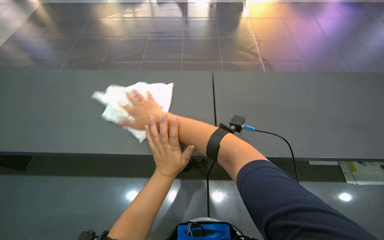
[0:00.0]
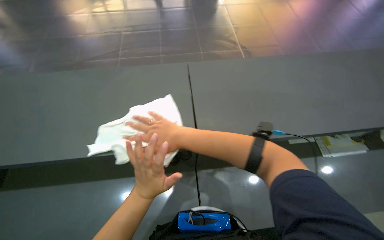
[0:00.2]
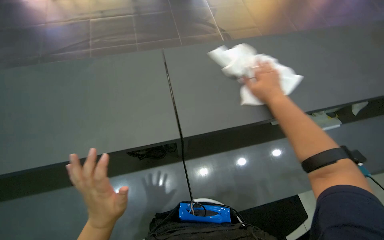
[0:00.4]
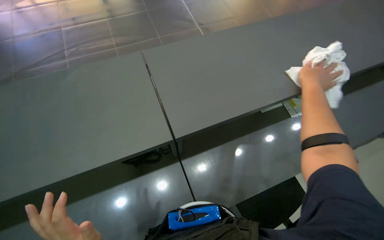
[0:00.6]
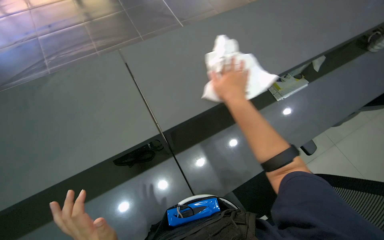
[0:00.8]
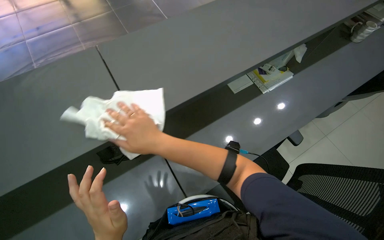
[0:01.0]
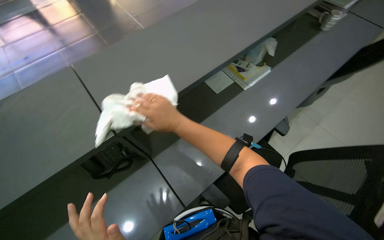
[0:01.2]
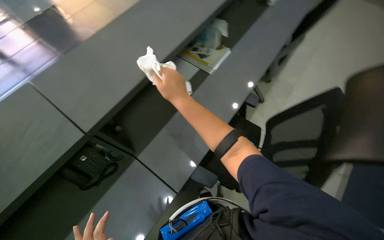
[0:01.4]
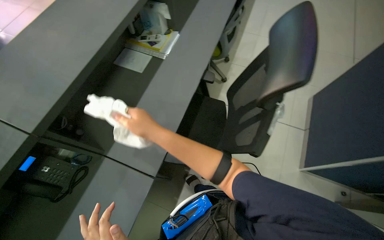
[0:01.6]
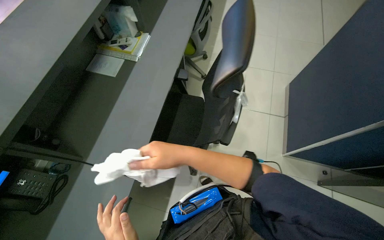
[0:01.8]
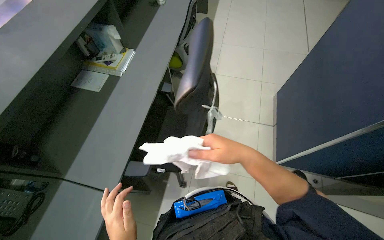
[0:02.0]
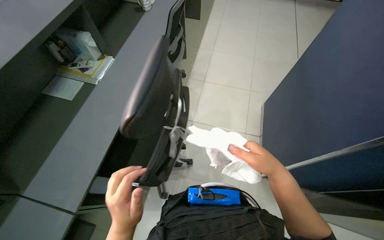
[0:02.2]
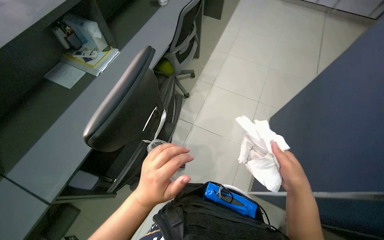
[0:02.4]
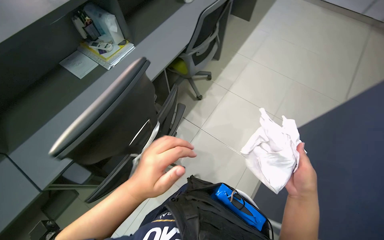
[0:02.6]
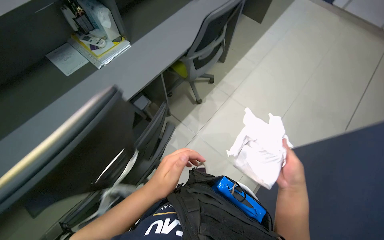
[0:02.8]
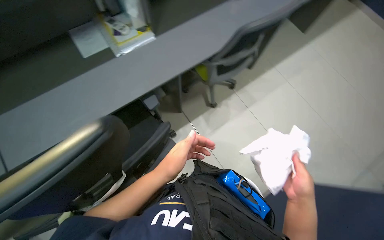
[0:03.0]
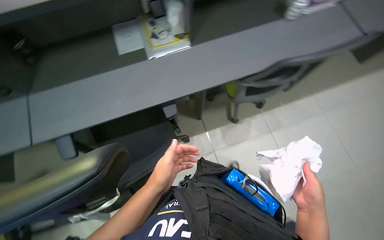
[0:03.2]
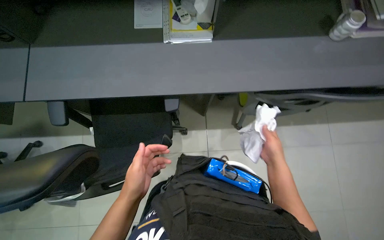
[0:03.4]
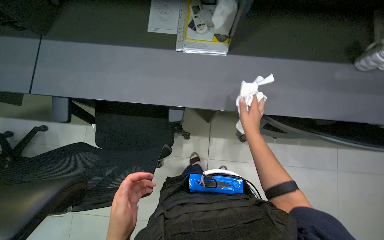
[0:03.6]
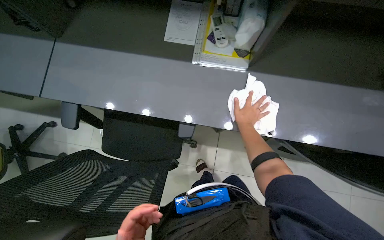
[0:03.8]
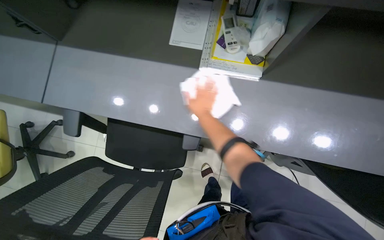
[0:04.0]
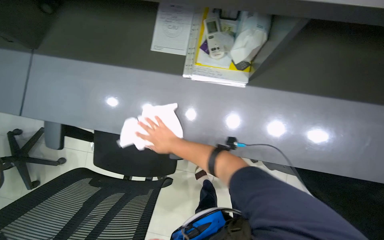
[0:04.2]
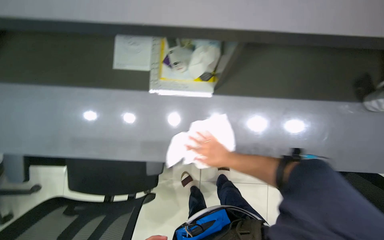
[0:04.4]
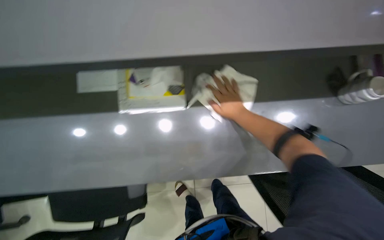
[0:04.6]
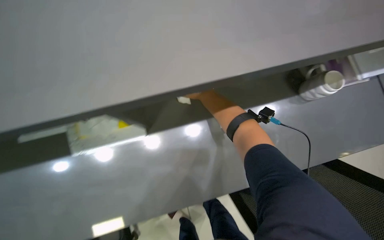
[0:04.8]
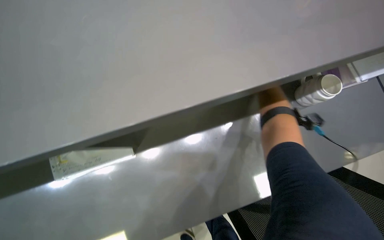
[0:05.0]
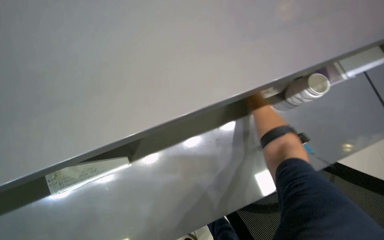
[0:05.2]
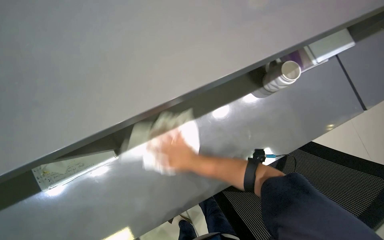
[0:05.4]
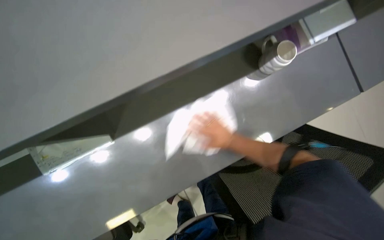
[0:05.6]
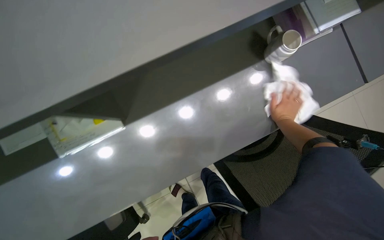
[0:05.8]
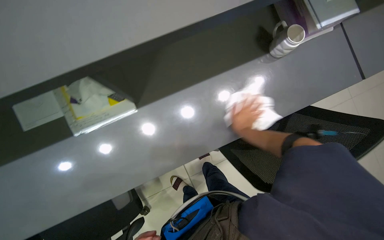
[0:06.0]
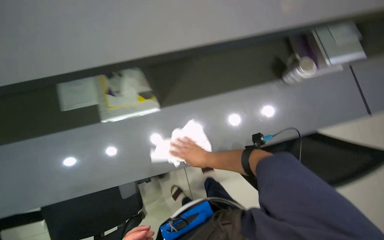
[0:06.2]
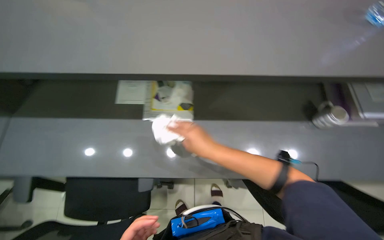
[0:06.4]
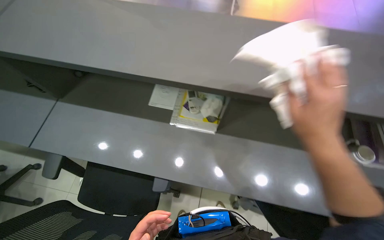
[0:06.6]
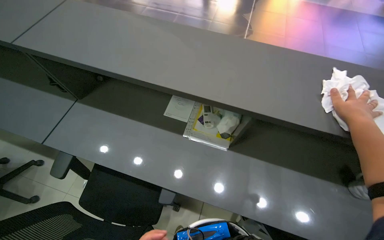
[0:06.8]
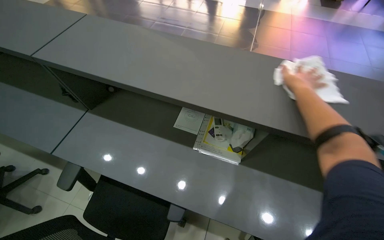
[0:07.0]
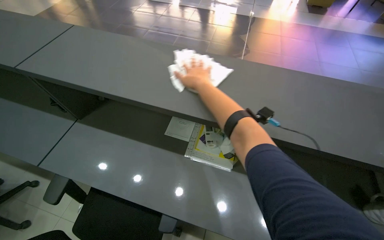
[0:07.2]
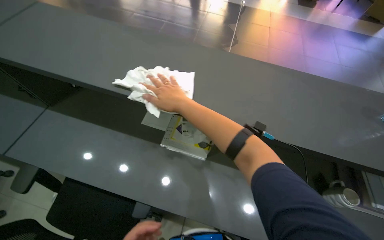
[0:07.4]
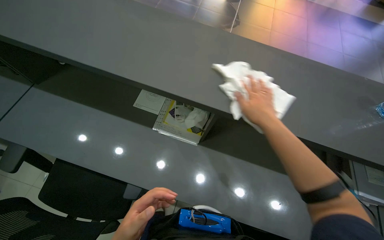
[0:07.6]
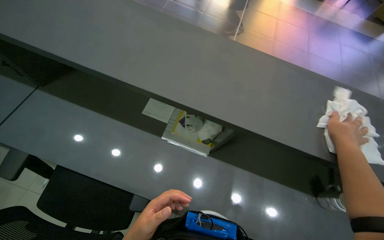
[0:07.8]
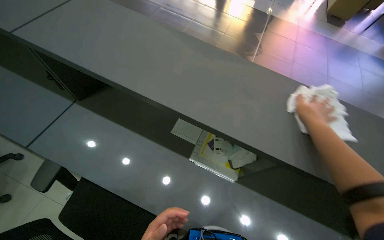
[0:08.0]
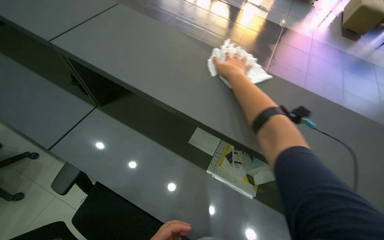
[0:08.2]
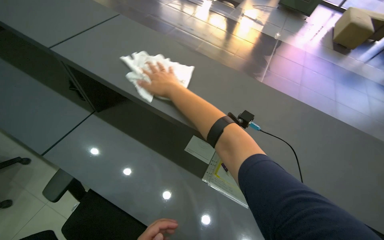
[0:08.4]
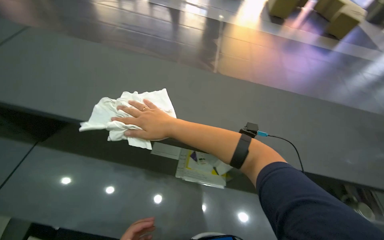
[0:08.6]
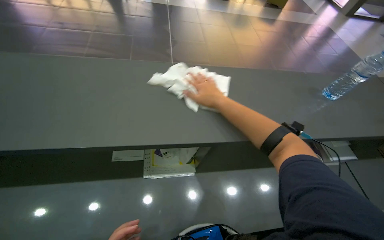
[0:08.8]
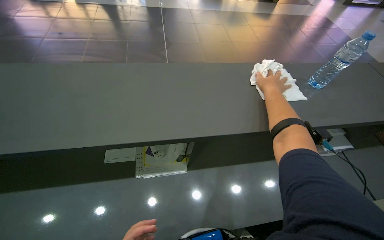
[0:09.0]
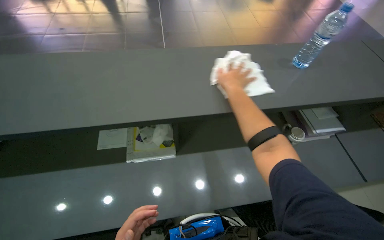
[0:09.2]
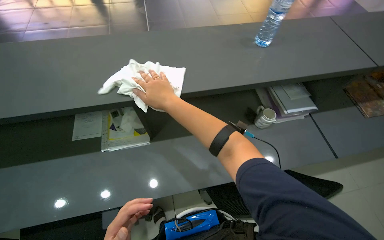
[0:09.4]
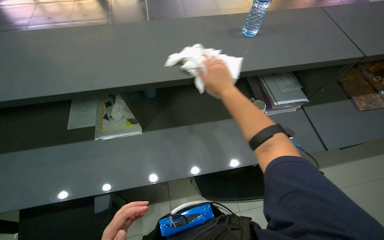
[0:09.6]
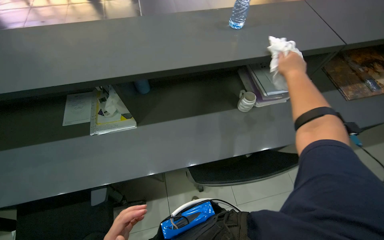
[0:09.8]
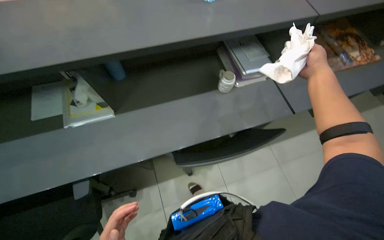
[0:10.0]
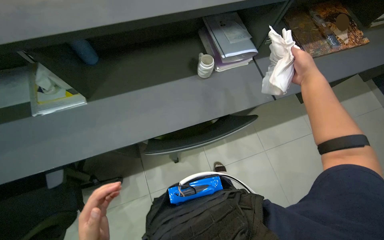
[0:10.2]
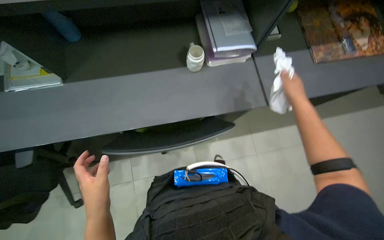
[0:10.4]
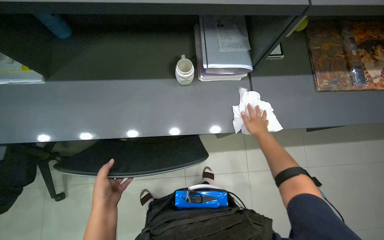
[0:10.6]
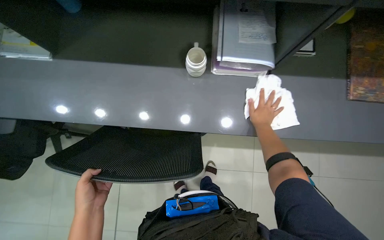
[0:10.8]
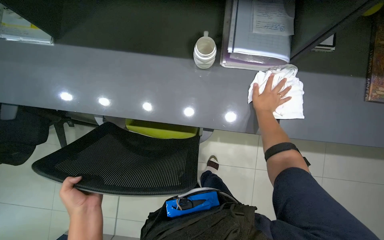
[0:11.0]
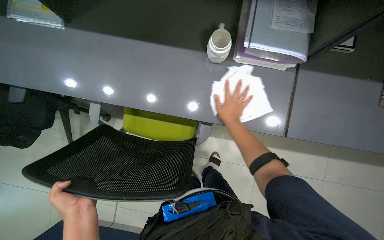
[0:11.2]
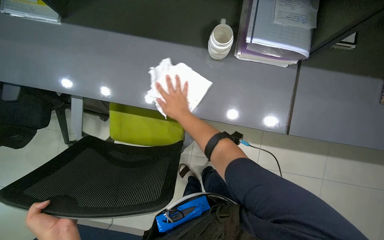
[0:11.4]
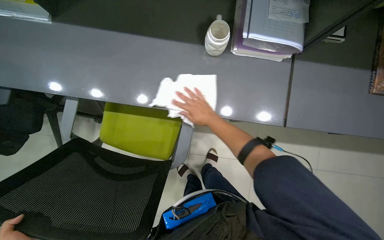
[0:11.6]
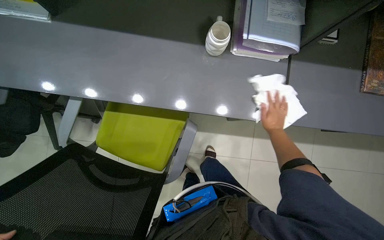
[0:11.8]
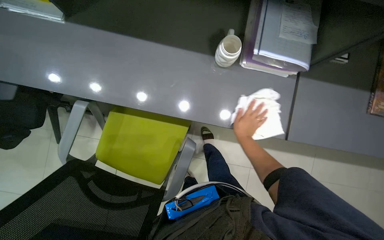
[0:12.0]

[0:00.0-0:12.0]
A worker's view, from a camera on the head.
Job: wiping surfaces.
The whole recording: Wiping office desk surface. The worker wipes the office desk surface with a white cloth, moving various items.
0.0 to 1.6 s: The head turns to the right by about 70 degrees.
1.6 to 3.0 s: The head travels approximately 60 cm. Everything in view rotates approximately 30 degrees clockwise.
3.0 to 4.4 s: The camera travels roughly 50 cm. The wearer looks some 35 degrees further to the left.
4.4 to 6.0 s: The scene turns about 25 degrees counterclockwise in the picture.
6.0 to 7.6 s: The view tilts about 20 degrees upward. The scene rotates clockwise by some 45 degrees.
7.6 to 9.0 s: The head rotates roughly 25 degrees to the right.
9.0 to 10.4 s: The wearer moves to the right, roughly 60 cm. The view tilts some 20 degrees downward.

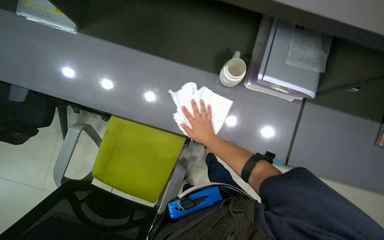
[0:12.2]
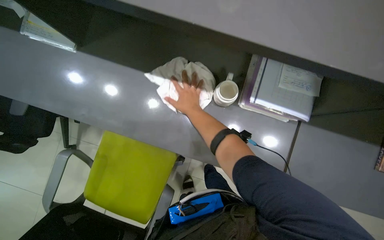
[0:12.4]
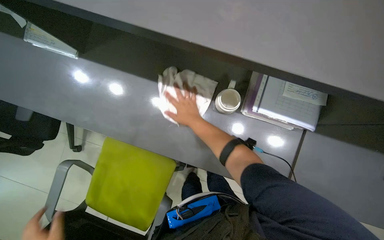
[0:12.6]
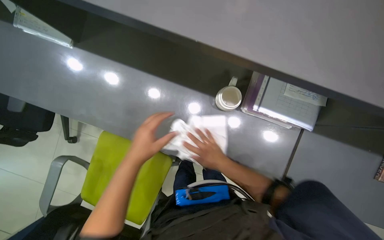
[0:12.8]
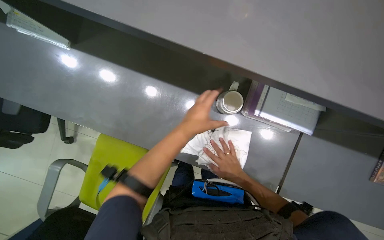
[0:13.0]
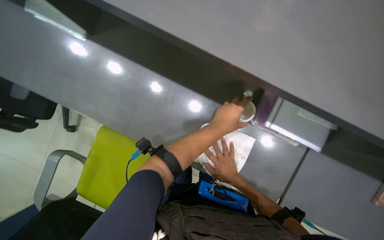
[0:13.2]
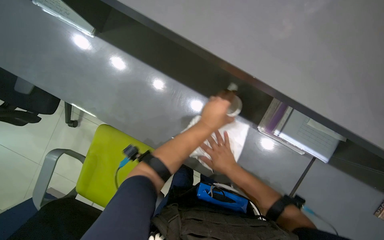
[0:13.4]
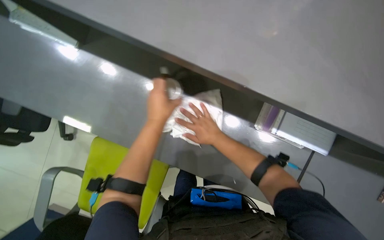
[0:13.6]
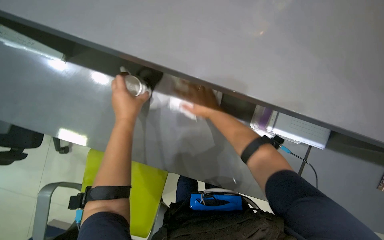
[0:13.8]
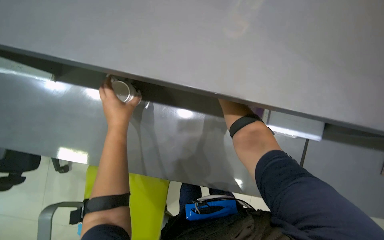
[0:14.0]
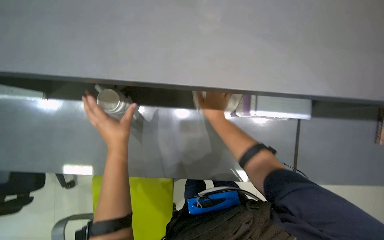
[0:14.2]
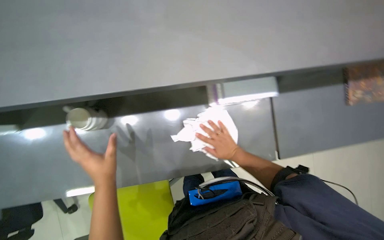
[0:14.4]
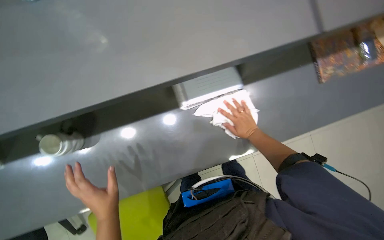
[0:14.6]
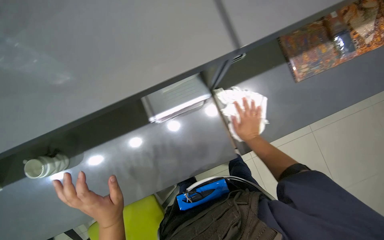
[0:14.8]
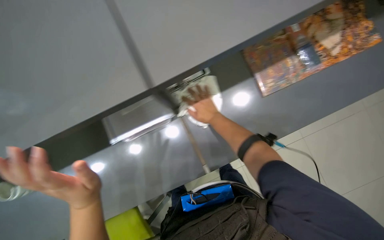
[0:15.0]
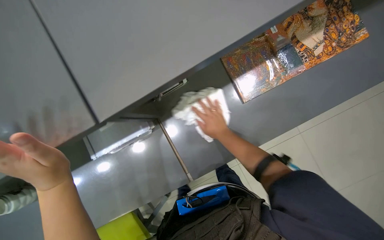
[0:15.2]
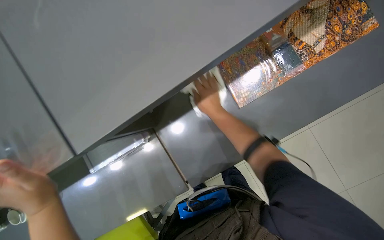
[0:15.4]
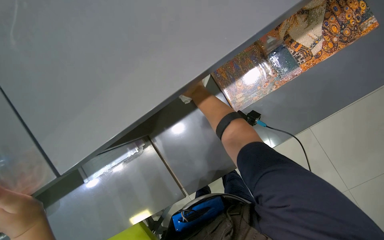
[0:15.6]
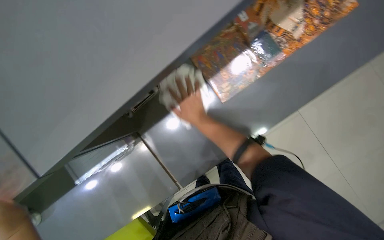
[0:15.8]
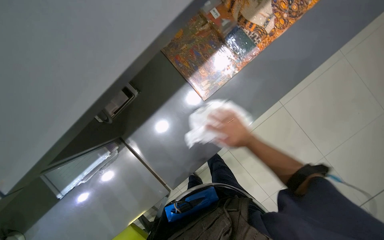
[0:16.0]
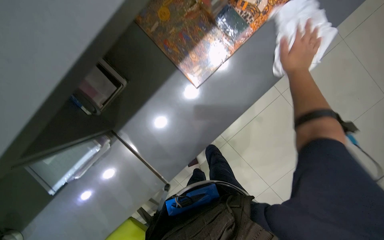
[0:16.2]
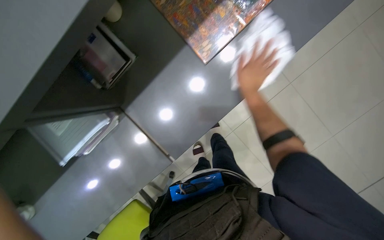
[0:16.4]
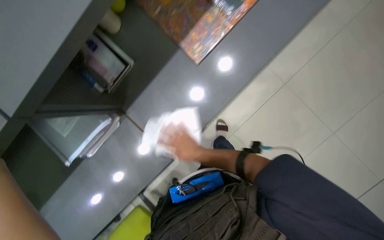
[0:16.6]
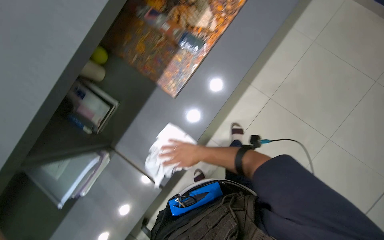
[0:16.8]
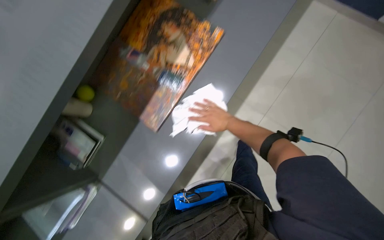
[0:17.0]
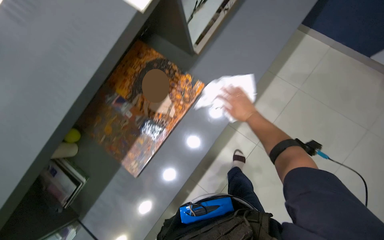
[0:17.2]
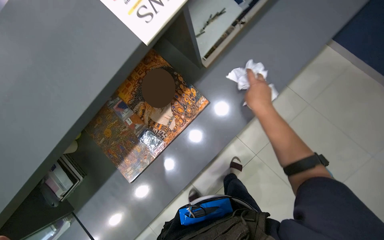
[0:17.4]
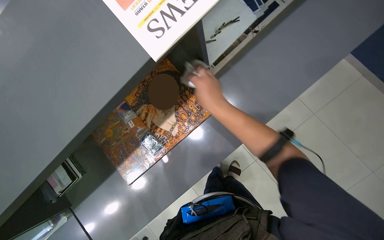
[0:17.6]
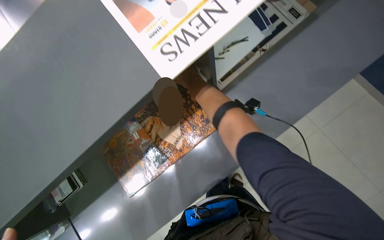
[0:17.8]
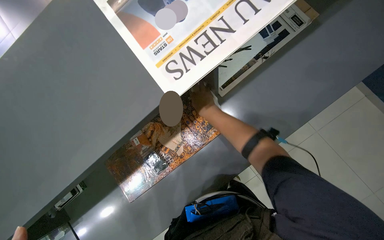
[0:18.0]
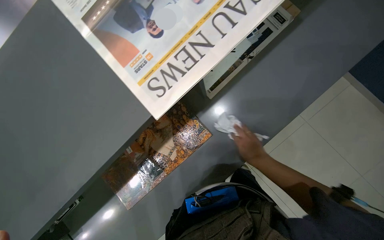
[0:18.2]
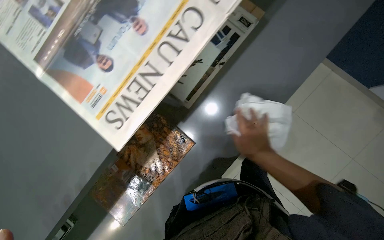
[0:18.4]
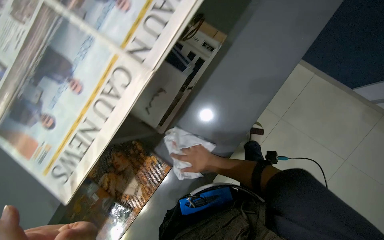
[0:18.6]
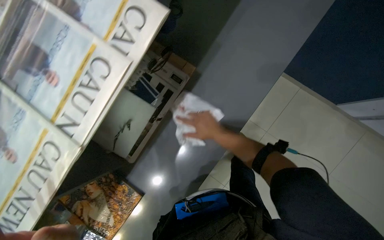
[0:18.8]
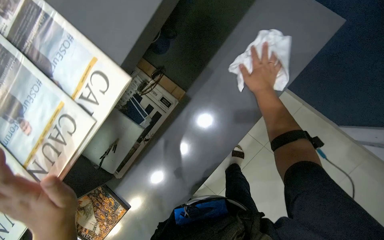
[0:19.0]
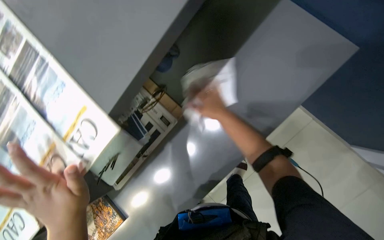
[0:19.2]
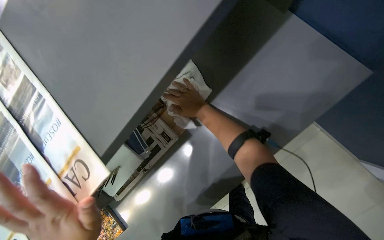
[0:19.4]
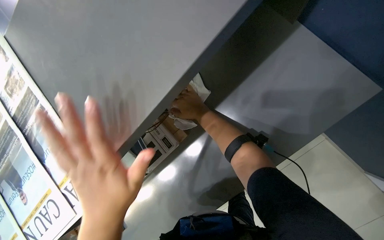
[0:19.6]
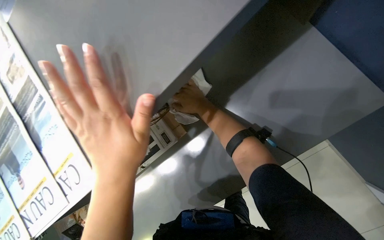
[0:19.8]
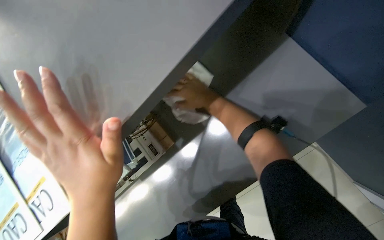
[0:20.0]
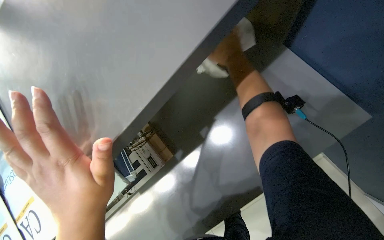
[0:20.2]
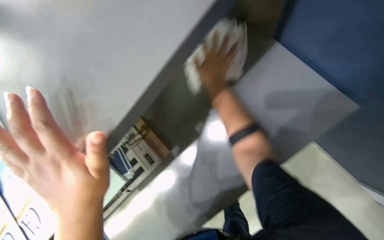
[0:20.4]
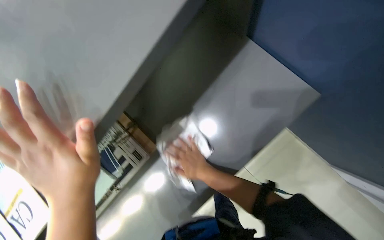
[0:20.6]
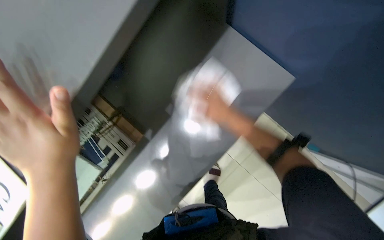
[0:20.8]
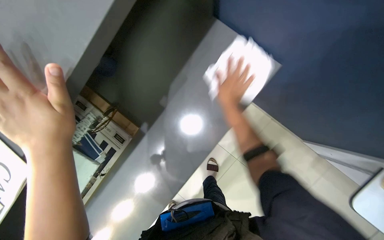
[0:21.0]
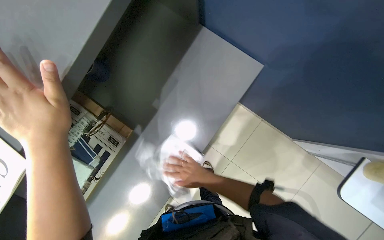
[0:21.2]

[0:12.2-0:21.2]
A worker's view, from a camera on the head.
Job: wiping surfaces.
The whole recording: Wiping office desk surface. The worker wipes the office desk surface with a white cloth, moving various items.
12.2 to 13.8 s: The right hand goes up and down the picture, approximately 25 cm each way, reversing 2 times.
13.8 to 15.2 s: The wearer moves some 60 cm. The scene turns roughly 45 degrees counterclockwise in the picture.
15.2 to 16.6 s: The right hand moves left and right over approximately 30 cm, changing direction 2 times.
16.6 to 18.2 s: The camera is carried about 70 cm.
18.2 to 19.8 s: The wearer moves roughly 70 cm.
19.8 to 21.2 s: The right hand heads to the right, covering about 20 cm, and moves about 15 cm up the picture and comes back.
